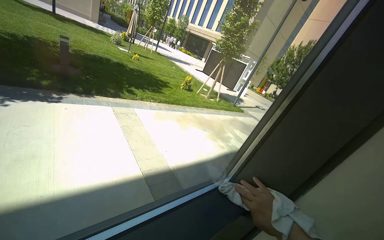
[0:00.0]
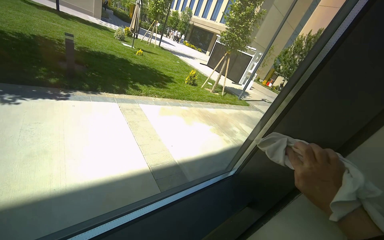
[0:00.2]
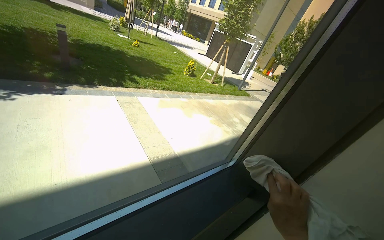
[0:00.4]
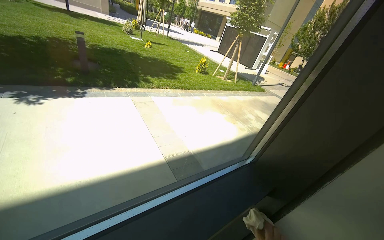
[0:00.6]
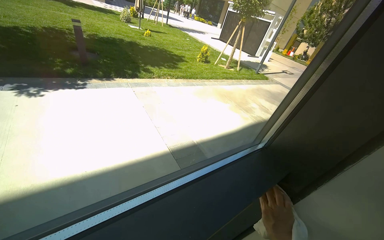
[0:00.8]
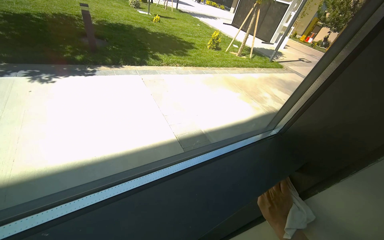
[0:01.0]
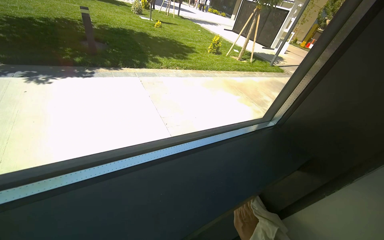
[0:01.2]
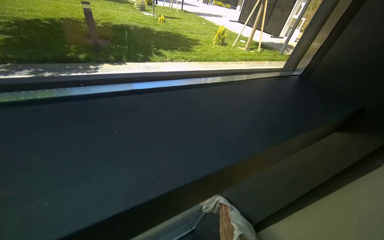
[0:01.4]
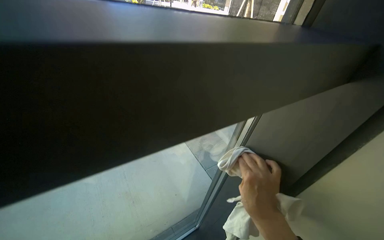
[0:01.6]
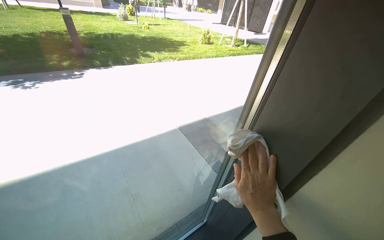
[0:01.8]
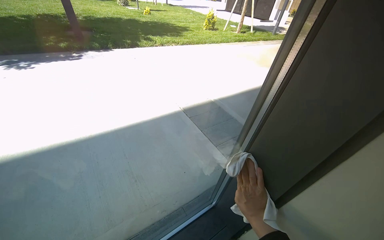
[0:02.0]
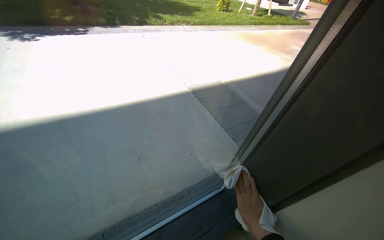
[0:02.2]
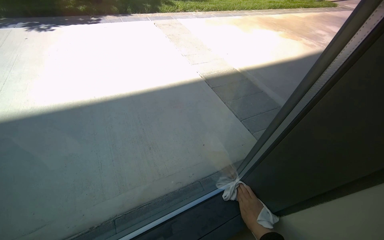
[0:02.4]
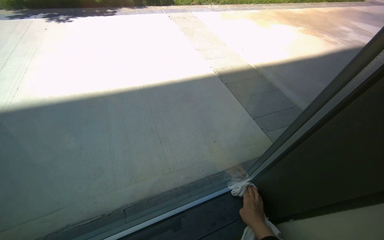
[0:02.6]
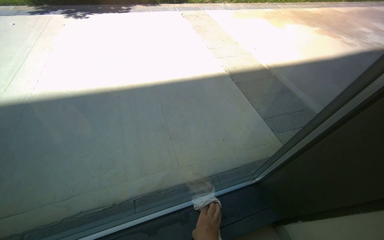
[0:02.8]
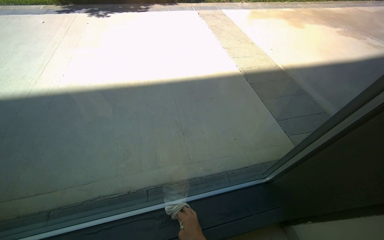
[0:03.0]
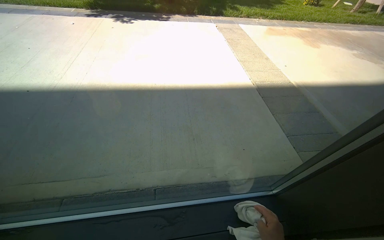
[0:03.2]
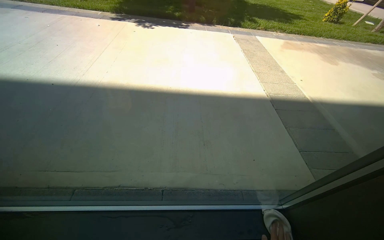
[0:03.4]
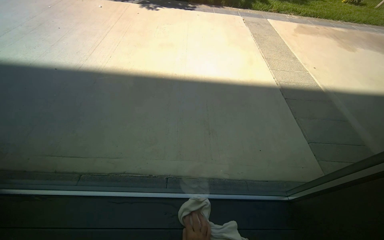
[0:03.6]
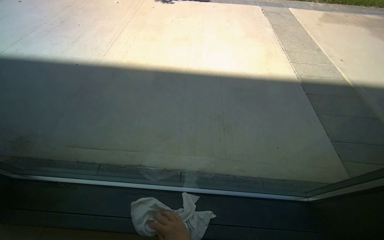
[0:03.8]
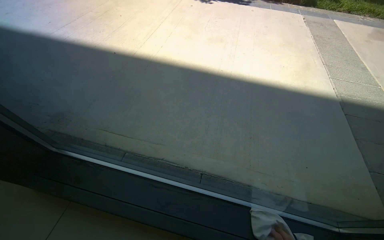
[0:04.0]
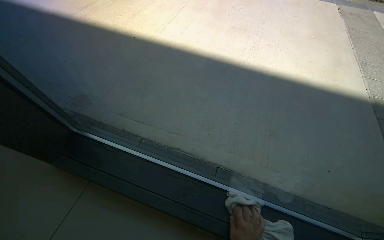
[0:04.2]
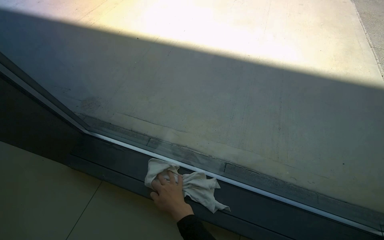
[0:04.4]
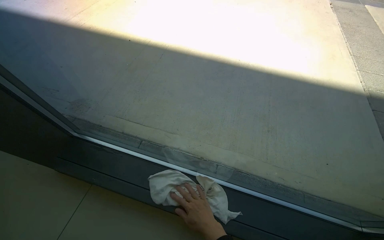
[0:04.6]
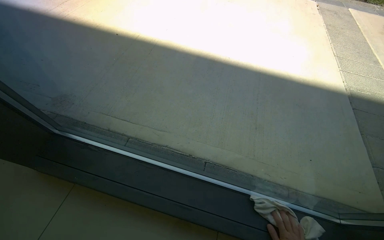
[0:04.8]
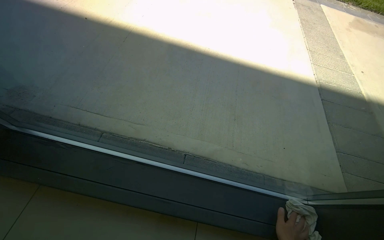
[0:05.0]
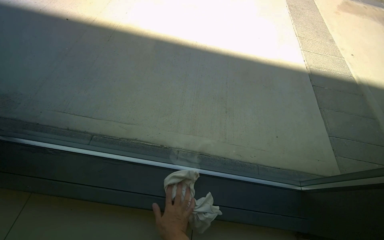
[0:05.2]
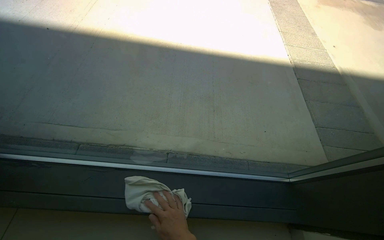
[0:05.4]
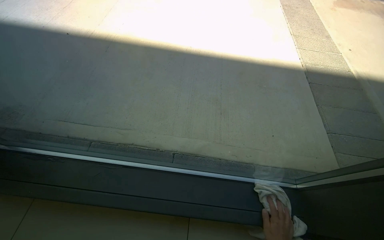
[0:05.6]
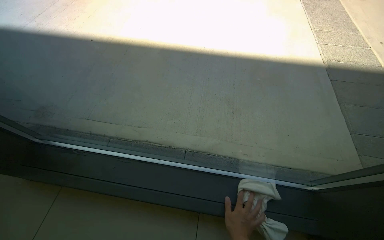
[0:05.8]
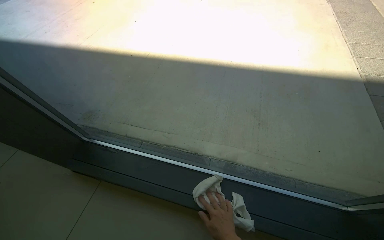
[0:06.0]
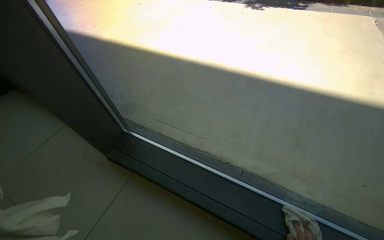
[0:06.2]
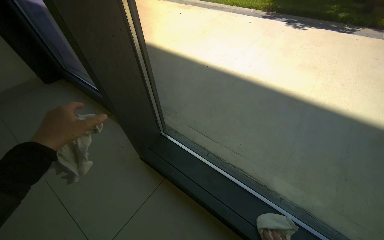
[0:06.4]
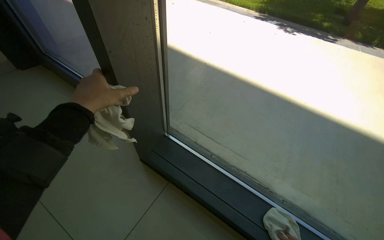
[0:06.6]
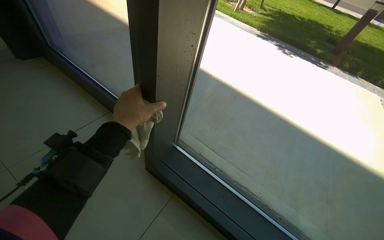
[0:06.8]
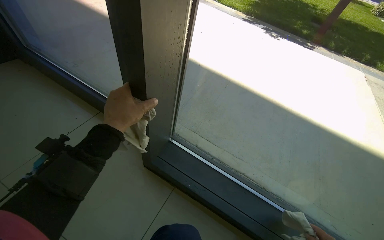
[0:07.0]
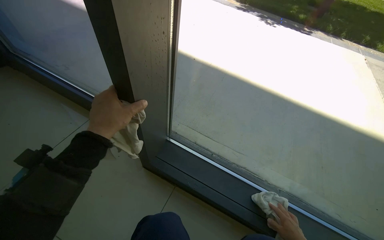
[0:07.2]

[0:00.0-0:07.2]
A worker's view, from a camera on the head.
Job: cleaning windows.
The whole recording: Wiping window frame and glass. The worker wipes the window frame and glass with a white cloth.
0:00.0 to 0:01.4: The view tips downward by roughly 10 degrees.
0:01.4 to 0:02.8: The camera is carried roughly 50 cm.
0:02.8 to 0:04.4: The wearer's head swings approximately 40 degrees to the left.
0:05.8 to 0:07.2: The camera is carried roughly 50 cm.

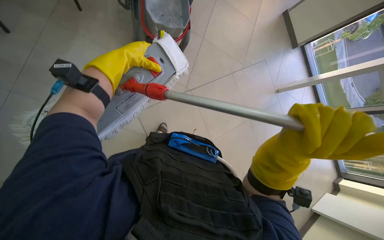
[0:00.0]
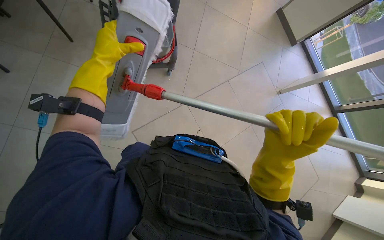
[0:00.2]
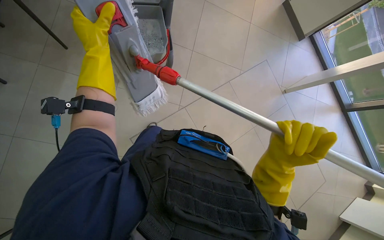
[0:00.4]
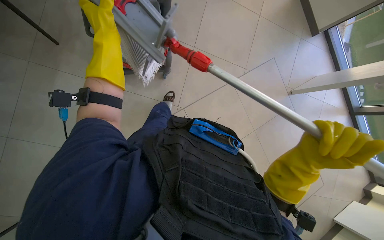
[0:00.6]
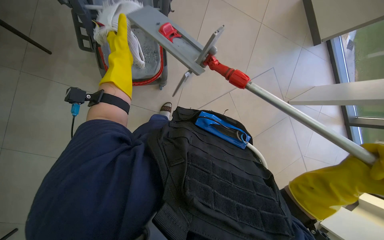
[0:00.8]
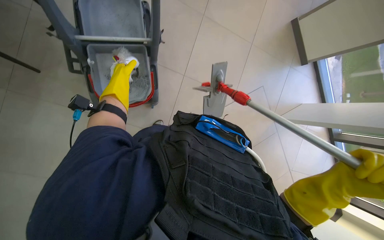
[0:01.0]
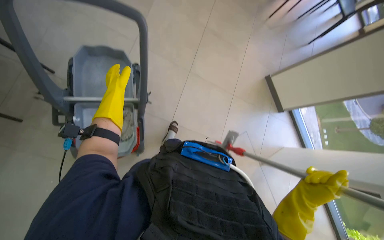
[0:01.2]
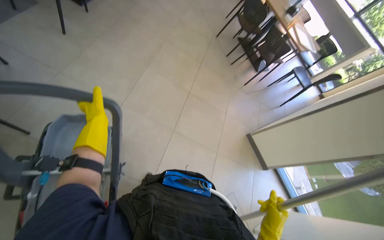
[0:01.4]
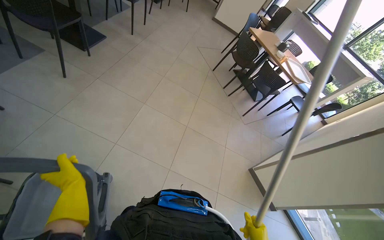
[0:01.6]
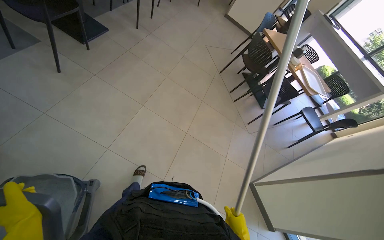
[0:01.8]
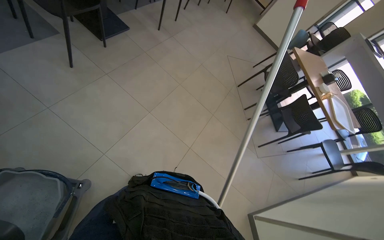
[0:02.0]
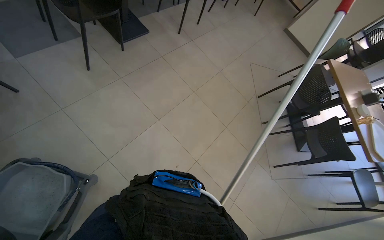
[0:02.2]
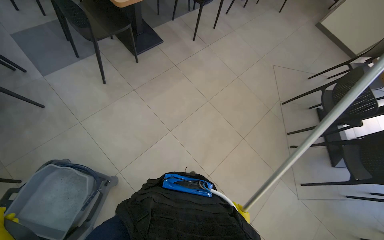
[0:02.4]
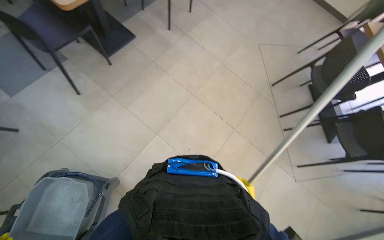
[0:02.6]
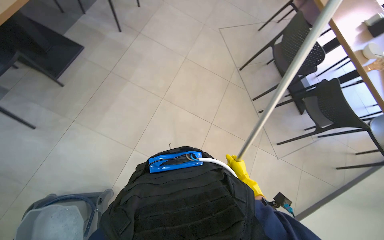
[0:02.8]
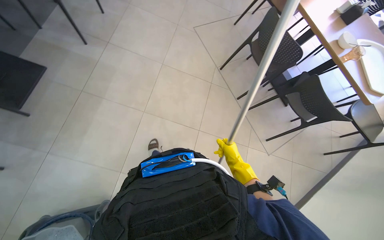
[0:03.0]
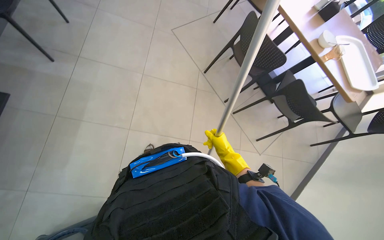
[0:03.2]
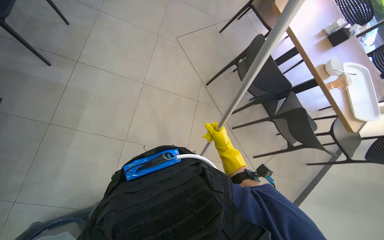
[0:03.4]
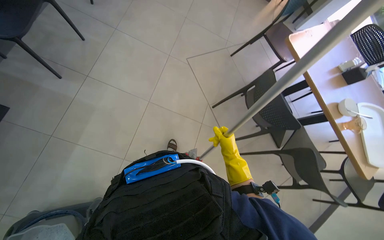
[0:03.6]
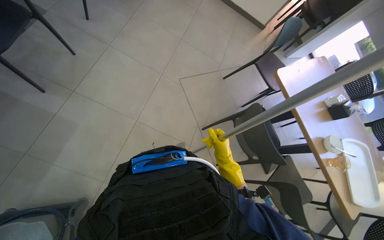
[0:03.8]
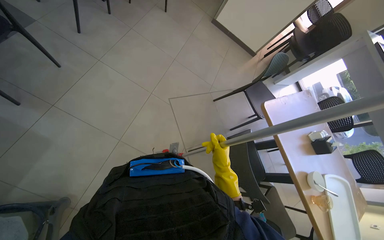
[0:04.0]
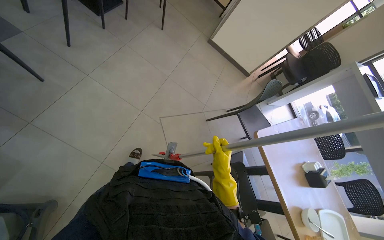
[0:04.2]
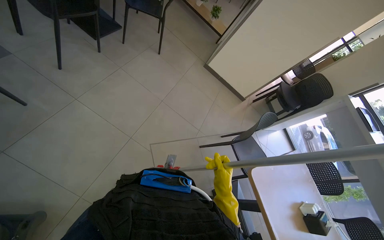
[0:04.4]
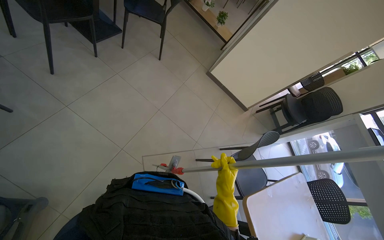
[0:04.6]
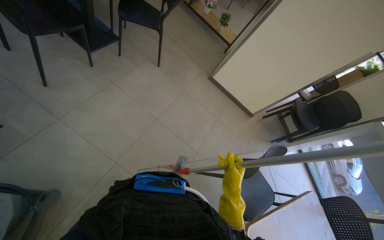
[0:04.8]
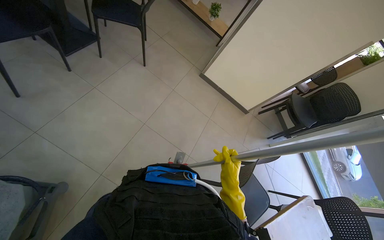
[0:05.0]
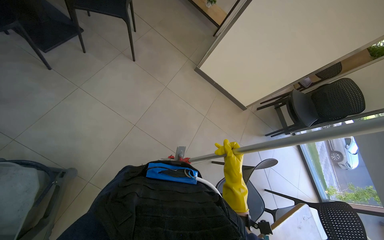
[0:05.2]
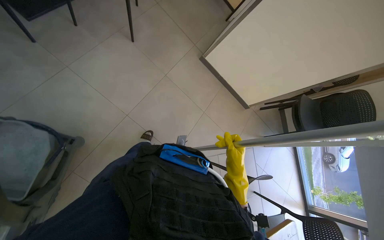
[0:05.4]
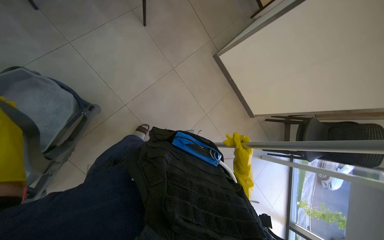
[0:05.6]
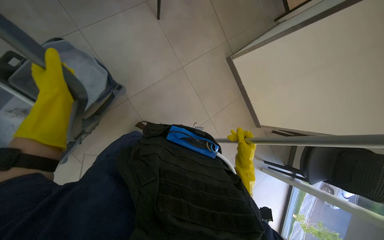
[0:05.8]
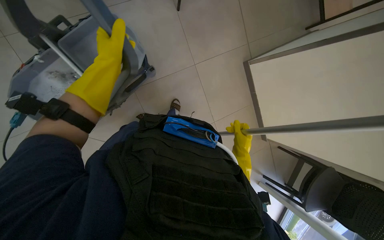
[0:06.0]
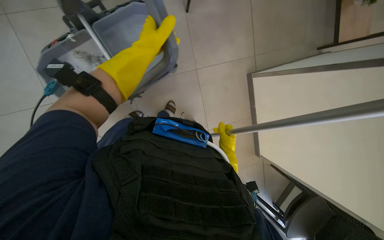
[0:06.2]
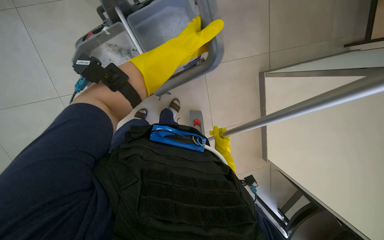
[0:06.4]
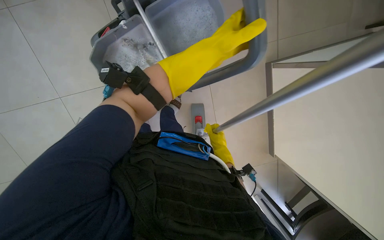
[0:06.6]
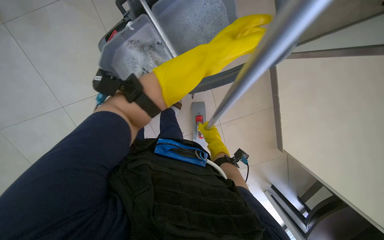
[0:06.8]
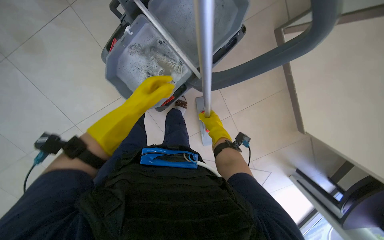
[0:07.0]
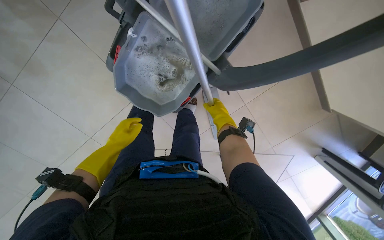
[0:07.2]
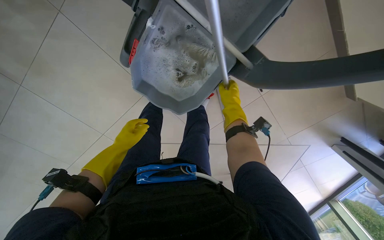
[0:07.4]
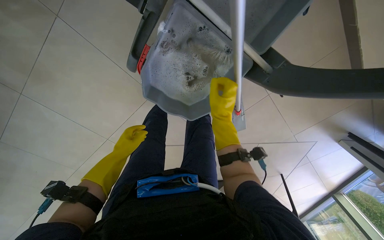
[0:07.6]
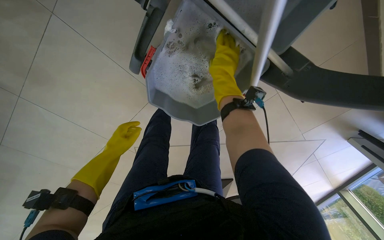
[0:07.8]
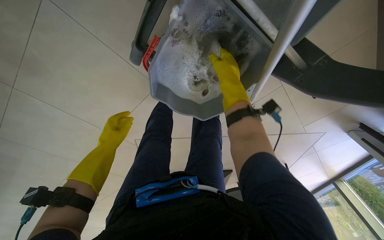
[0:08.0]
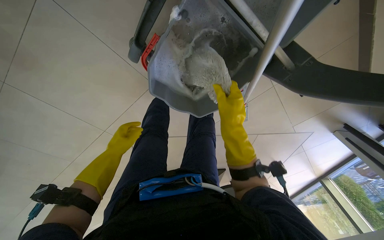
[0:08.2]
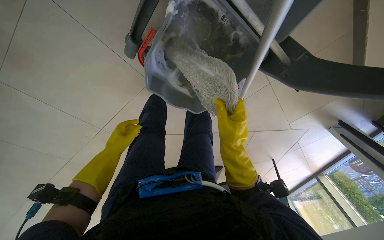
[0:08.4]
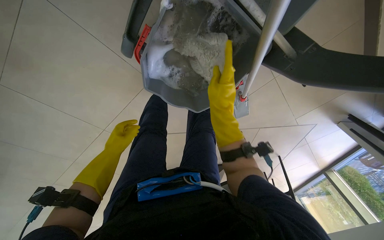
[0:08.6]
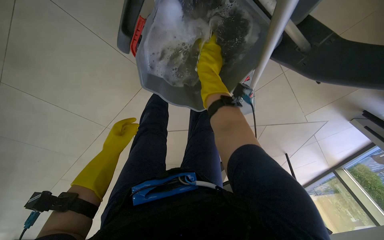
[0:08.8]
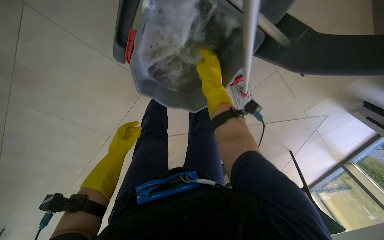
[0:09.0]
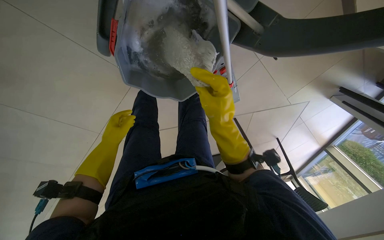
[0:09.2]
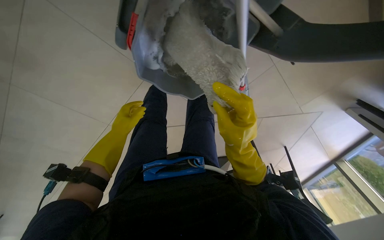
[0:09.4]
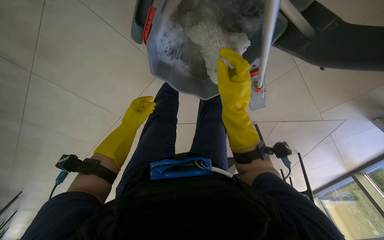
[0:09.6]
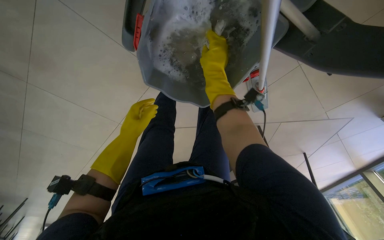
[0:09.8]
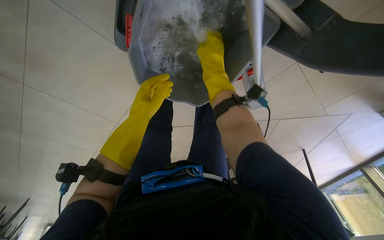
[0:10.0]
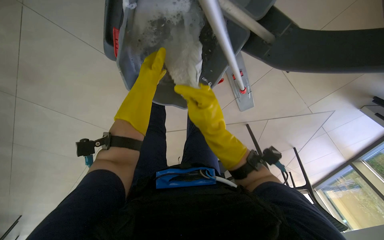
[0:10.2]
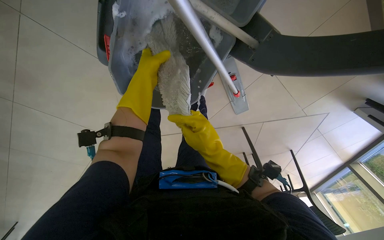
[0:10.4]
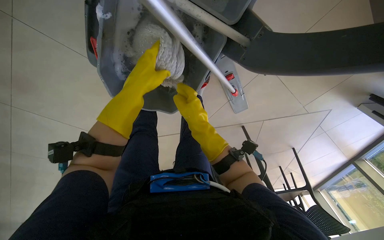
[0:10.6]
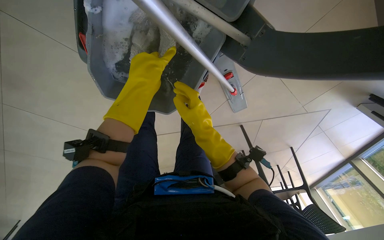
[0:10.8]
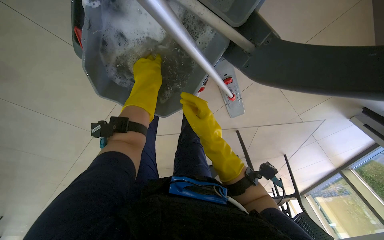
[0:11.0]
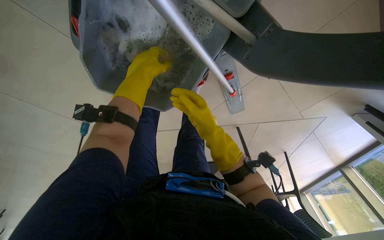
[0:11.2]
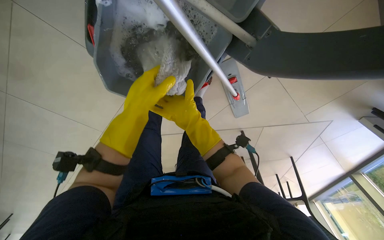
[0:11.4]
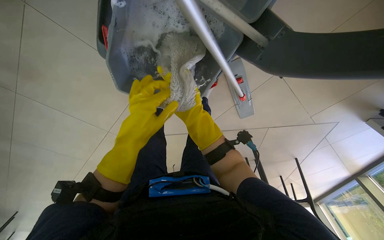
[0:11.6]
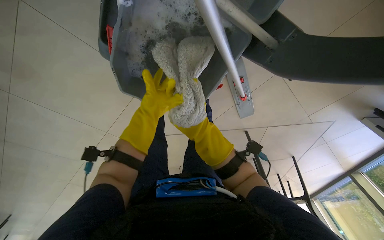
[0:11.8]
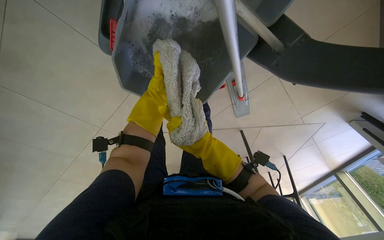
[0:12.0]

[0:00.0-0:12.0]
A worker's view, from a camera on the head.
Job: preparing cleaning supplies.
The whole recording: Cleaning mop head. The worker detaches and cleans the mop head in a bucket.
0:00.0 to 0:01.6: The camera travels some 60 cm. The camera pitches upward, by roughly 30 degrees.
0:01.6 to 0:03.0: The camera is carried approximately 1.5 m. The view tilts about 15 degrees downward.
0:03.0 to 0:04.4: The camera is carried about 1 m. The wearer looks approximately 15 degrees further upward.
0:04.4 to 0:06.0: The camera is carried approximately 1 m. The wearer's head swings some 40 degrees to the left. The view tilts roughly 20 degrees downward.
0:06.0 to 0:07.6: The left hand goes approximately 25 cm down the picture and farther from the camera, and travels to the right and back again, approximately 30 cm each way, while the right hand is displaced to the left and up the picture by some 40 cm.
0:07.6 to 0:09.0: The right hand moves up and down the picture over approximately 20 cm, changing direction 2 times.
0:09.0 to 0:10.4: The right hand moves up and down the picture over approximately 25 cm, changing direction 2 times, while the left hand moves to the right, up the picture and nearer to the camera, roughly 30 cm.
0:10.4 to 0:12.0: The right hand heads farther from the camera, covering roughly 25 cm.
